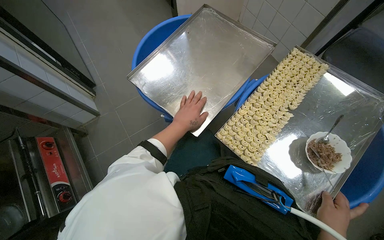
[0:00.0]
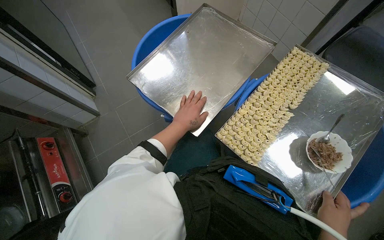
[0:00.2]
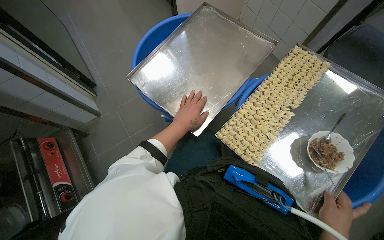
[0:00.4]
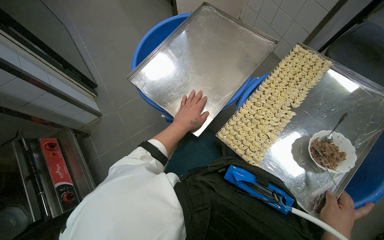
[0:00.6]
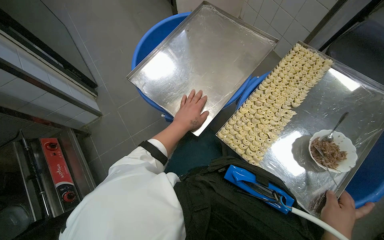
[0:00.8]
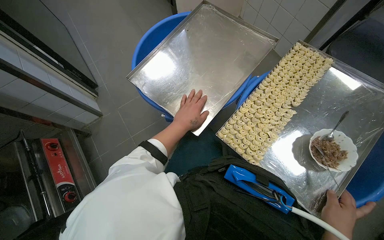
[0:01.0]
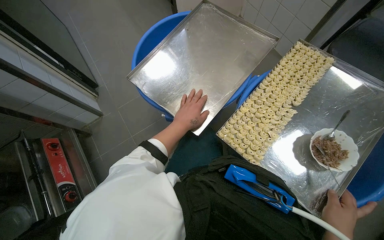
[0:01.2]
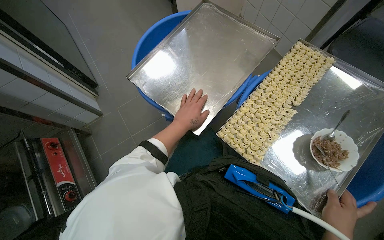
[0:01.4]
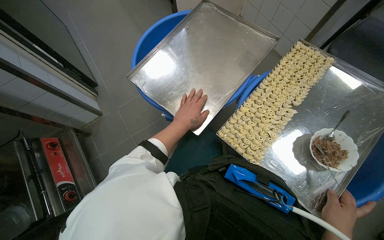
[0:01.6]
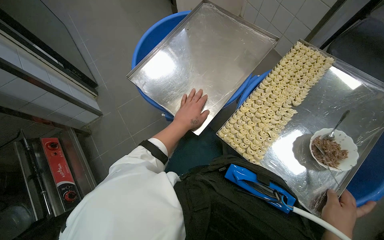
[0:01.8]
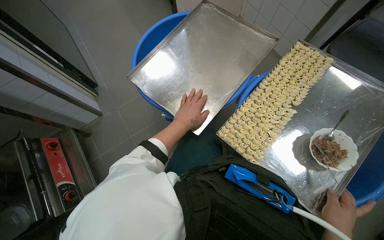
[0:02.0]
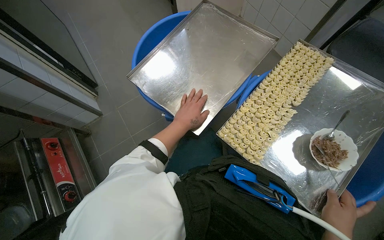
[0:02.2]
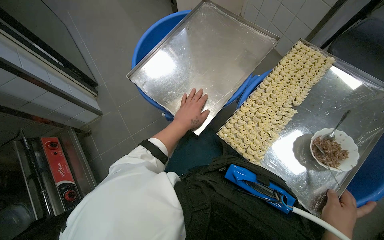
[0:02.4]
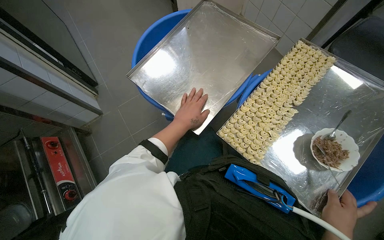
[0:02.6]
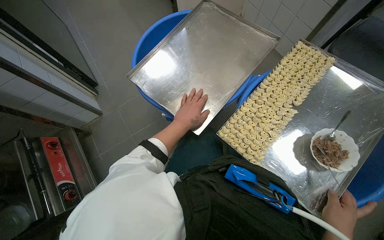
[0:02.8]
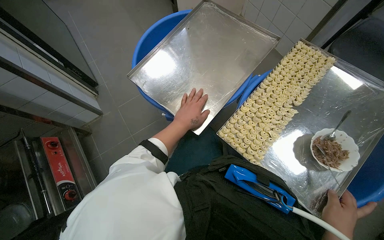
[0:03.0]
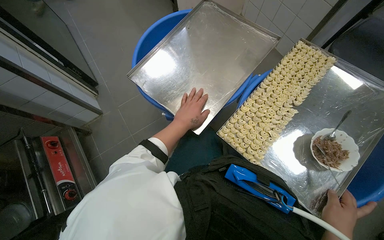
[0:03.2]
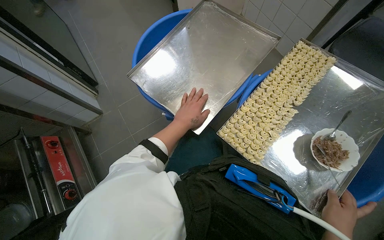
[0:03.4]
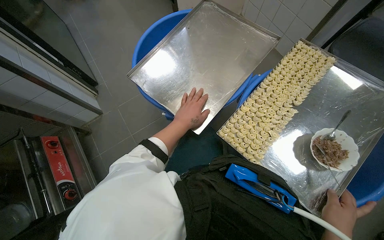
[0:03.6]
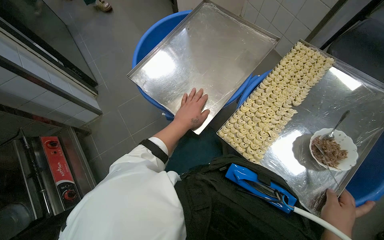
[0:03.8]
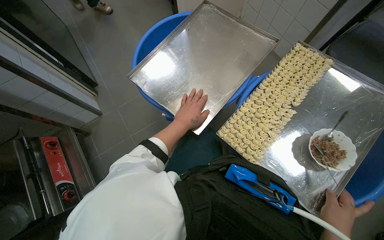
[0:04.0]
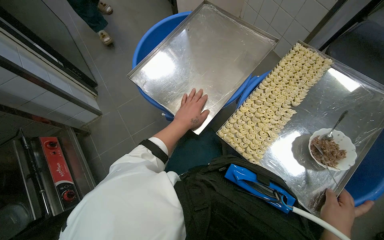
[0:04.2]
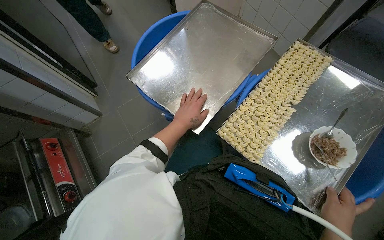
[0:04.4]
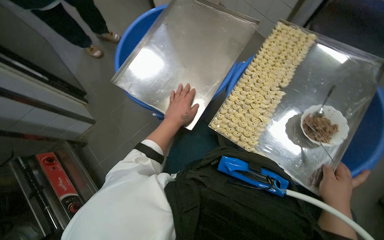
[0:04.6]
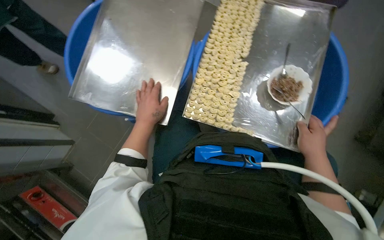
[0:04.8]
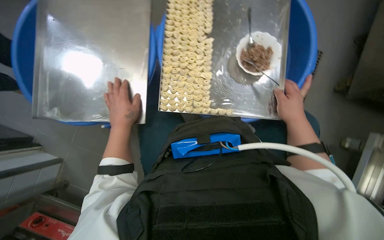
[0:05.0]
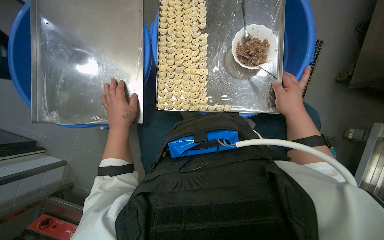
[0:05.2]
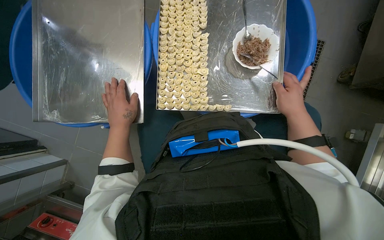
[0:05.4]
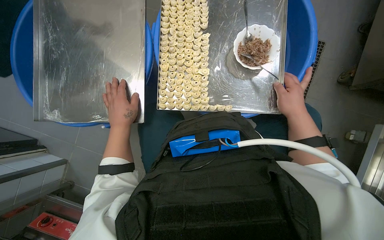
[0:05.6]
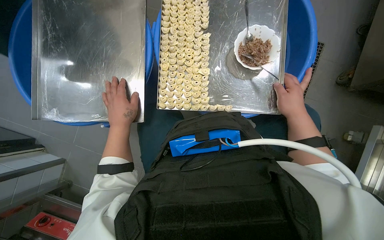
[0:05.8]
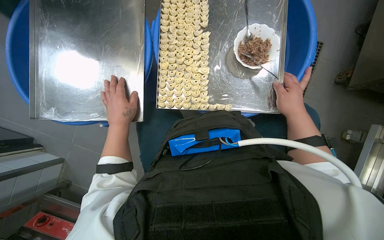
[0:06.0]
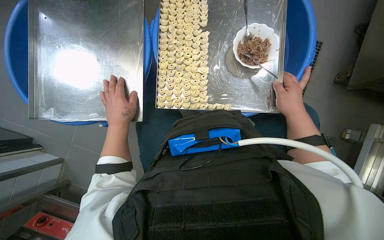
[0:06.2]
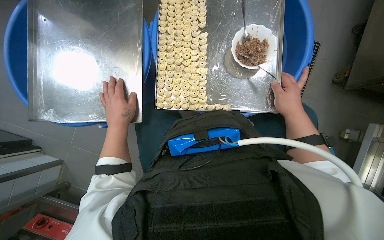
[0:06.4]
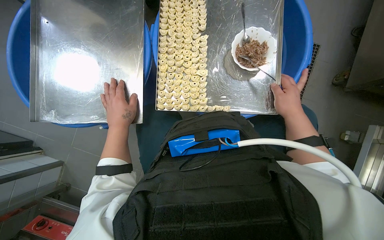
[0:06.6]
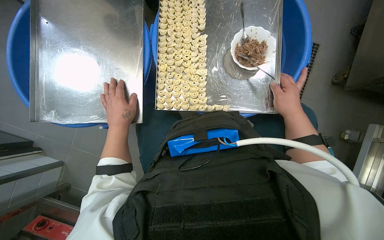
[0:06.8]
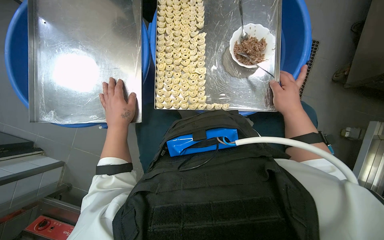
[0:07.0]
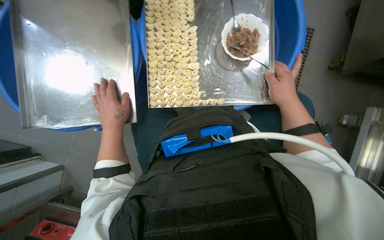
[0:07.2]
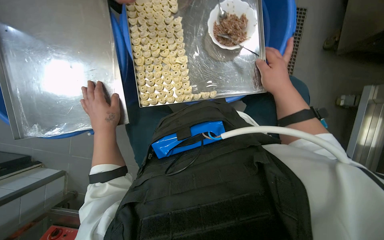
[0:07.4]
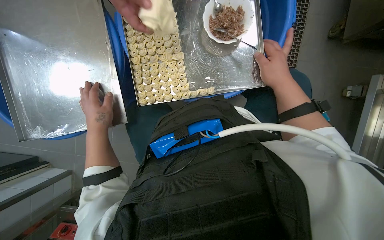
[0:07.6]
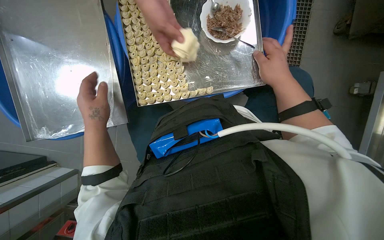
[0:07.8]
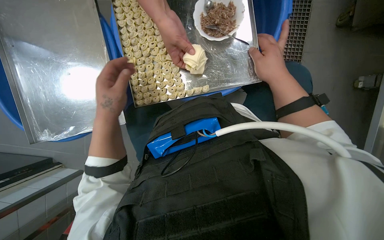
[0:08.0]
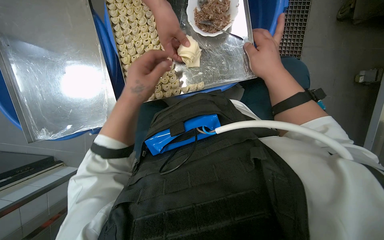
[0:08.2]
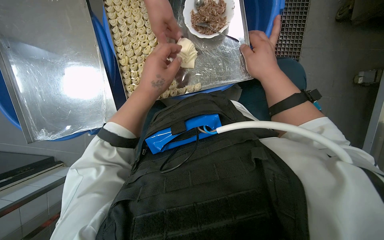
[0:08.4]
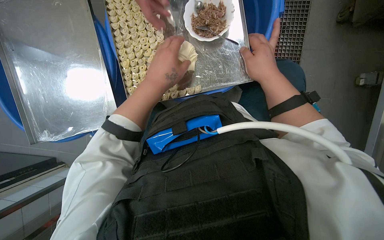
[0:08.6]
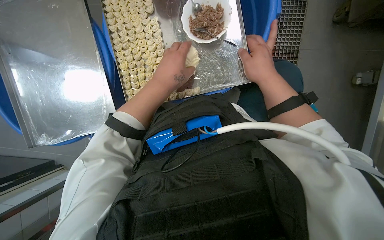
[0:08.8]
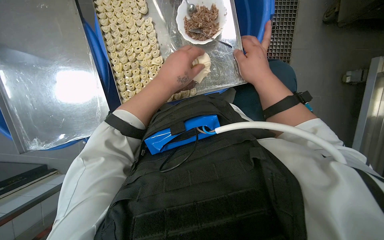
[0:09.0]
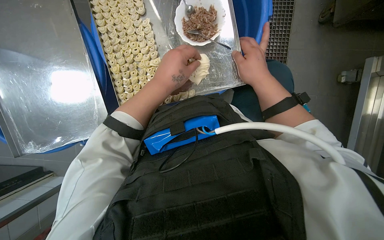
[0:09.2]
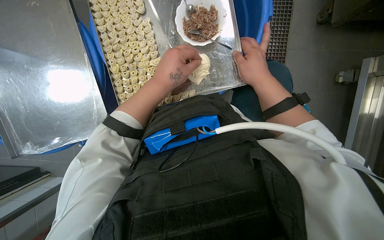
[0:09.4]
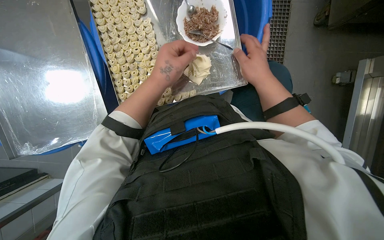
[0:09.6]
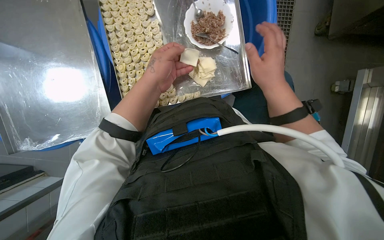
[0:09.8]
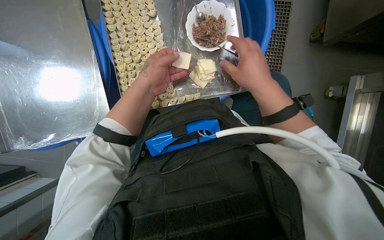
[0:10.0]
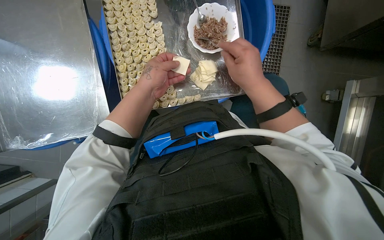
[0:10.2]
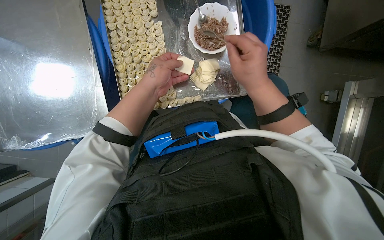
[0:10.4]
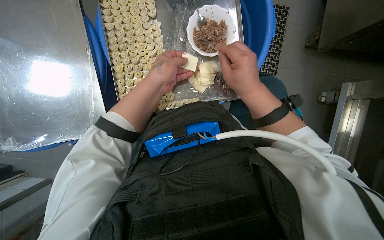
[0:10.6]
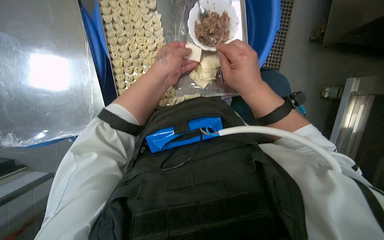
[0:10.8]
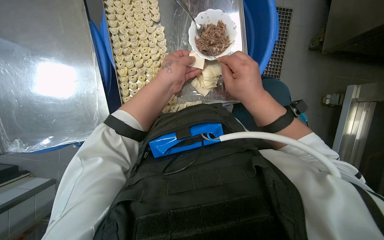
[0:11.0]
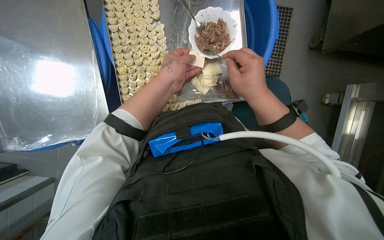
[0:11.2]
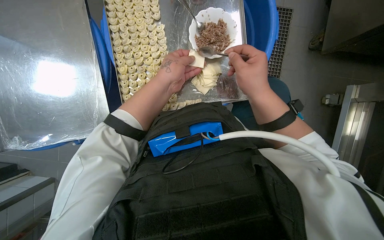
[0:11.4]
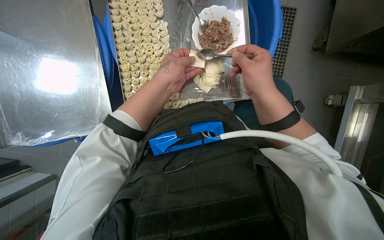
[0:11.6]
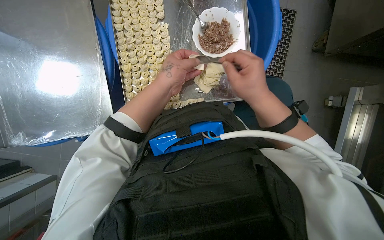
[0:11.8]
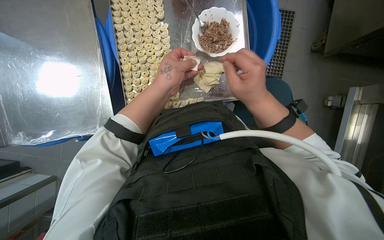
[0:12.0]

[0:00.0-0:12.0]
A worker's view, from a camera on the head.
Job: preparing food.
The whole recording: Filling dough pieces with meat. The worker continues to fill dough pieces with meat and shape them before placing them on a tray.
0:01.6 to 0:04.4: The hands make small movements and keep their place.
0:04.4 to 0:06.0: The view tilts about 15 degrees downward. The scene rotates counterclockwise by about 40 degrees.
0:06.0 to 0:07.6: The hands stay close to where they were, moving slightly.
0:07.6 to 0:09.0: The left hand heads to the right and up the picture, covering roughly 25 cm.
0:09.0 to 0:10.4: The left hand shifts approximately 15 cm farther from the camera and to the left.
0:10.4 to 0:12.0: The hands work in one place, with small movements.

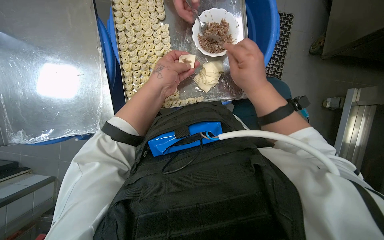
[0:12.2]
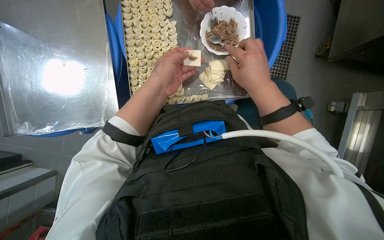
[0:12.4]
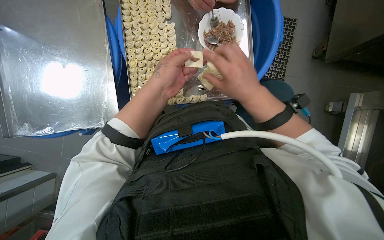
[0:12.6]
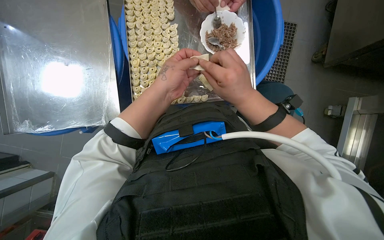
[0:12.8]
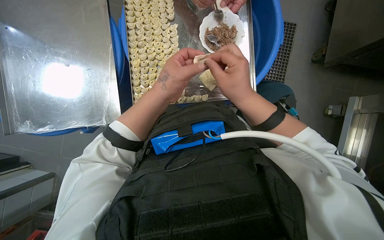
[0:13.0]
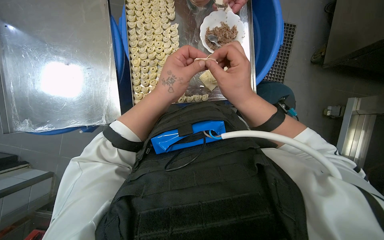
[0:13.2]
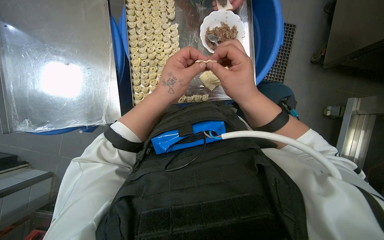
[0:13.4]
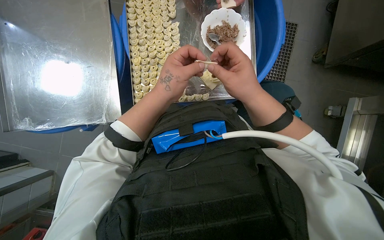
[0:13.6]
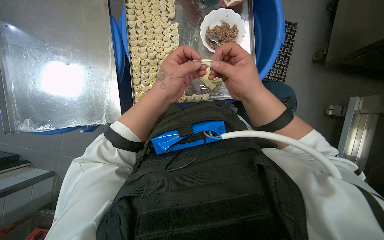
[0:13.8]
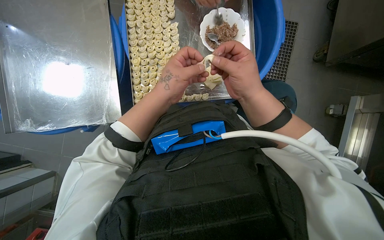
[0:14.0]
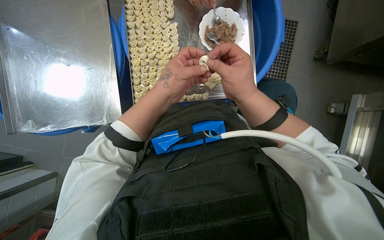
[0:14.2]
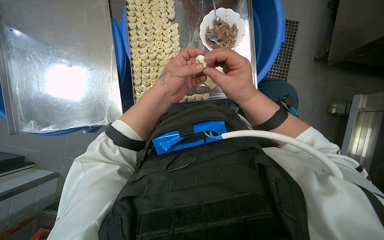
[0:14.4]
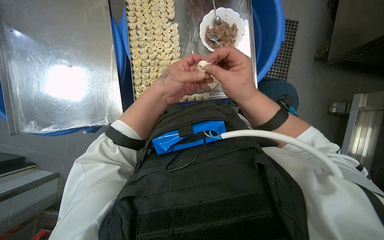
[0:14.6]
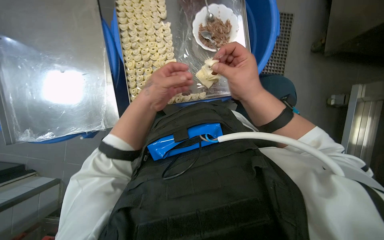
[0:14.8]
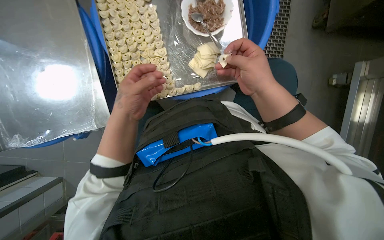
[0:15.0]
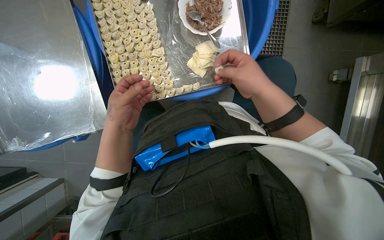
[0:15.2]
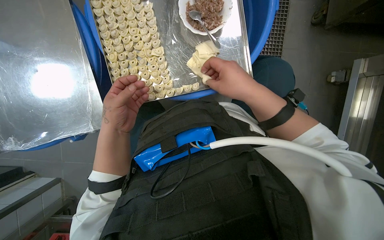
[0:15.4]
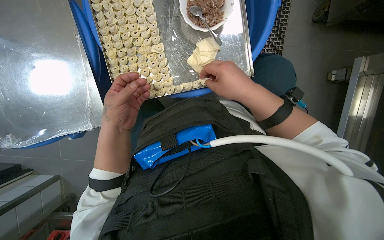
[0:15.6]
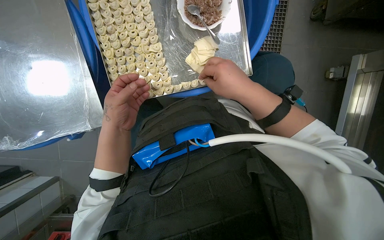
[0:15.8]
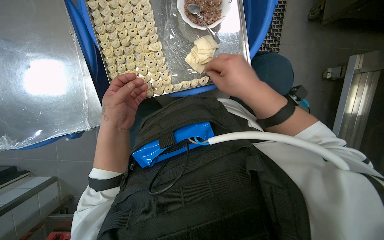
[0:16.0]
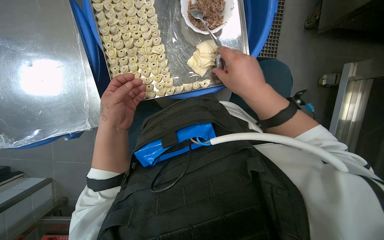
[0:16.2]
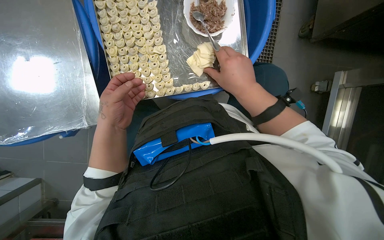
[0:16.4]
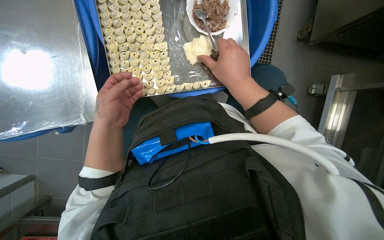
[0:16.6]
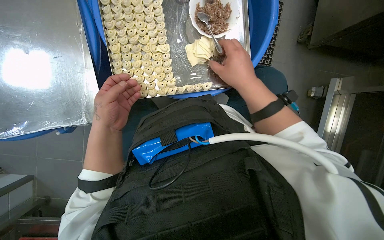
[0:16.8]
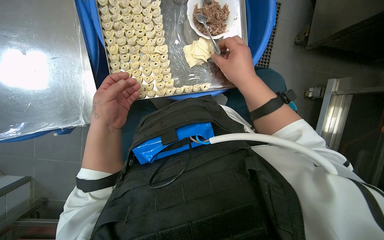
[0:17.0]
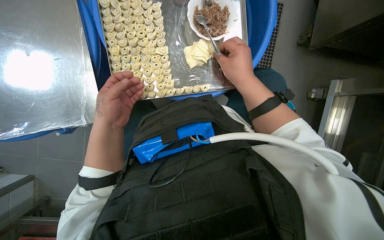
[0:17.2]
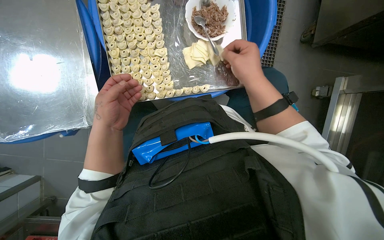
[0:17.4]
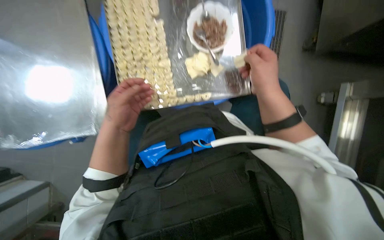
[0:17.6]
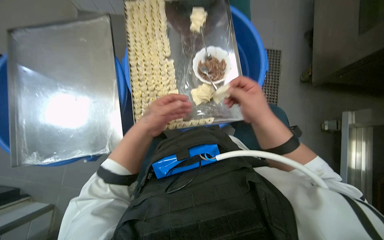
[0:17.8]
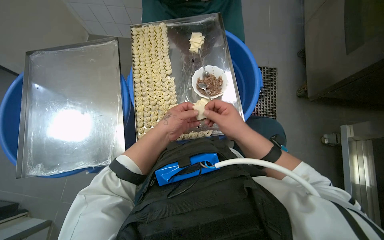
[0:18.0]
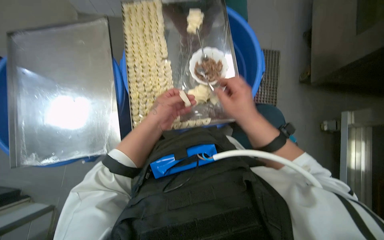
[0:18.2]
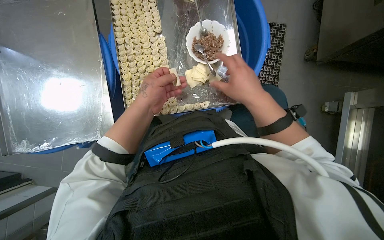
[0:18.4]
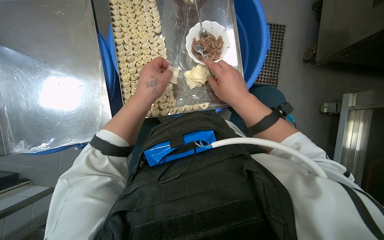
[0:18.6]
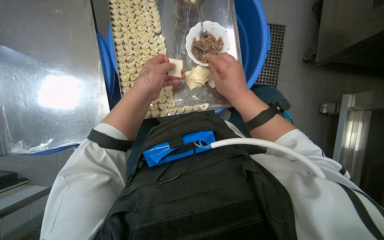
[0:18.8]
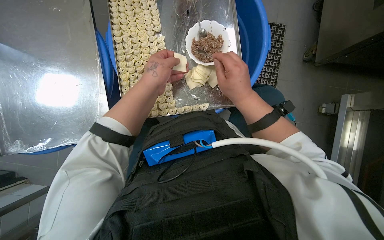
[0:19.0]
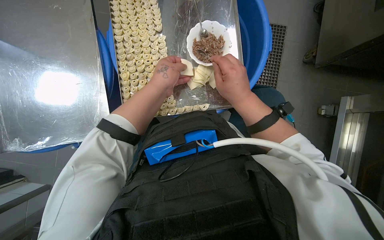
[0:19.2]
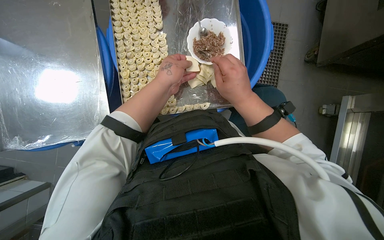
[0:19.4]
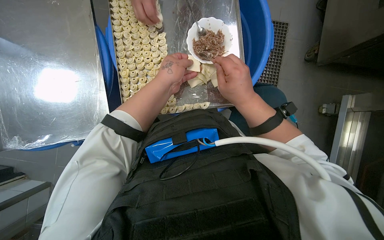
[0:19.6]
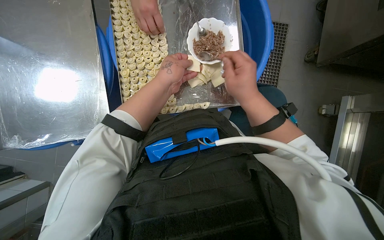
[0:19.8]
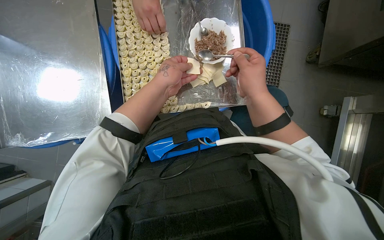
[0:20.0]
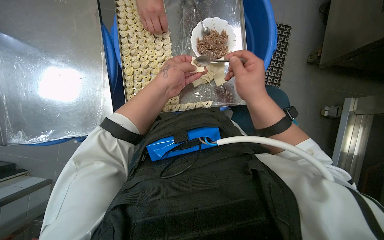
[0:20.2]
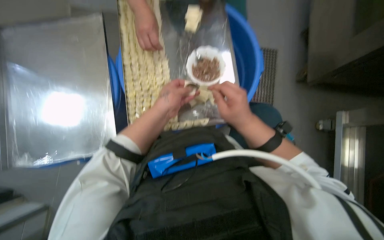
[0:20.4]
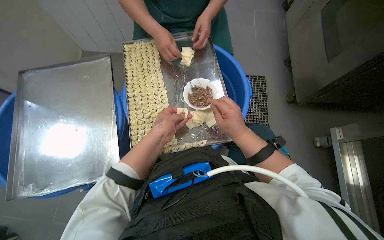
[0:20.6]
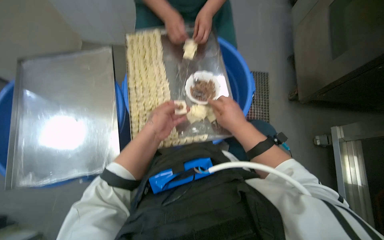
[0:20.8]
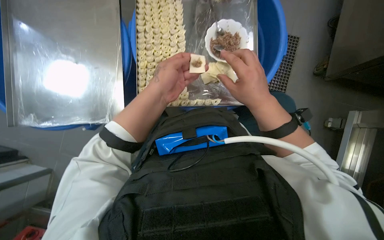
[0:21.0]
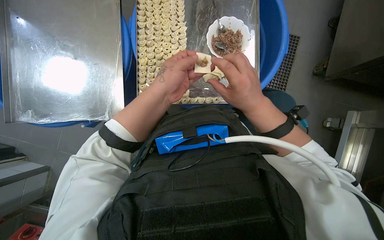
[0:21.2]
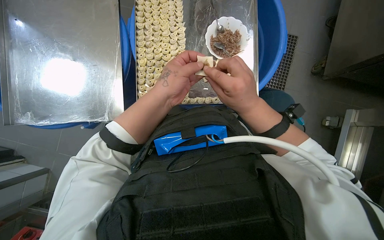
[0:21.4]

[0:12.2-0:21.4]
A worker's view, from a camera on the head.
Job: preparing food.
The whole recording: Filling dough pieces with meat. The worker continues to fill dough pieces with meat and shape them before placing them on a tray.
0:12.2 to 0:13.8: The hands work in one place, with small movements.
0:13.8 to 0:15.2: The left hand travels to the left by approximately 10 cm.
0:15.2 to 0:16.8: The hands make small movements and keep their place.
0:16.8 to 0:18.4: The left hand is displaced up the picture and to the right by roughly 10 cm.
0:18.4 to 0:19.8: The hands are busy where they are.
